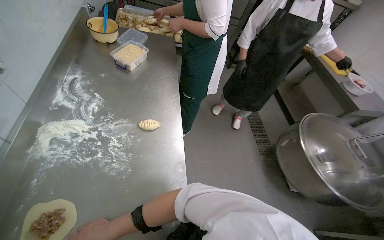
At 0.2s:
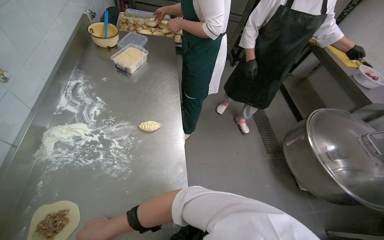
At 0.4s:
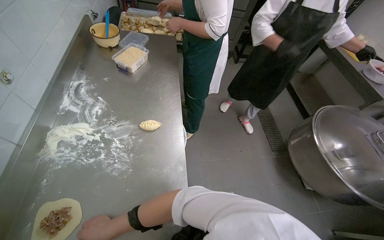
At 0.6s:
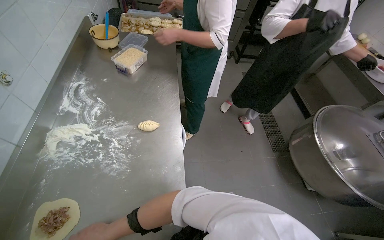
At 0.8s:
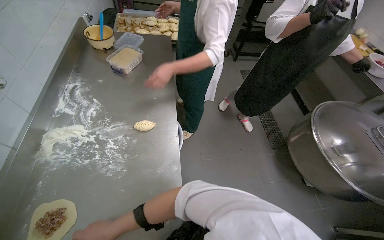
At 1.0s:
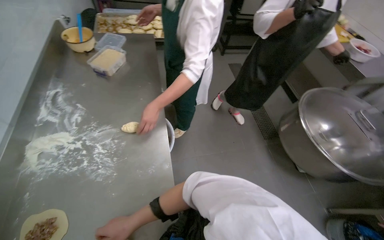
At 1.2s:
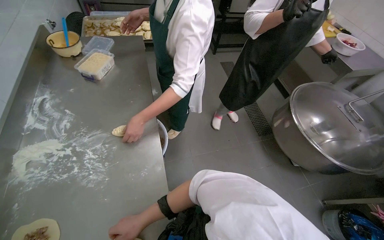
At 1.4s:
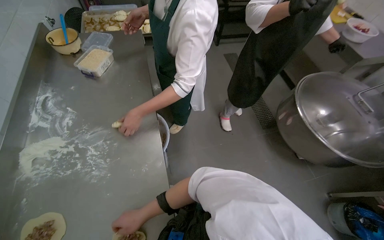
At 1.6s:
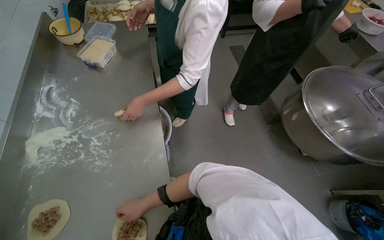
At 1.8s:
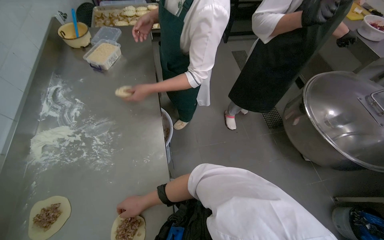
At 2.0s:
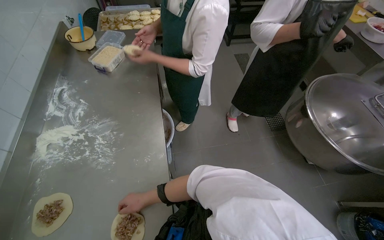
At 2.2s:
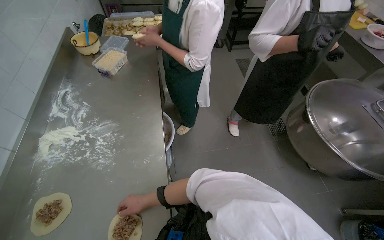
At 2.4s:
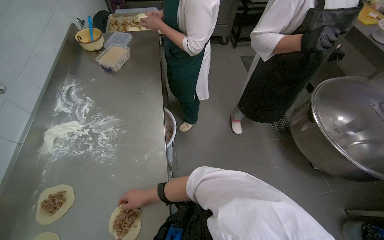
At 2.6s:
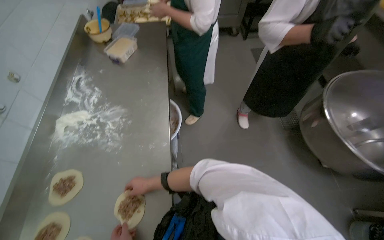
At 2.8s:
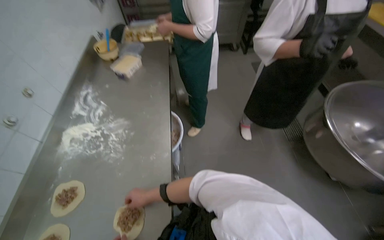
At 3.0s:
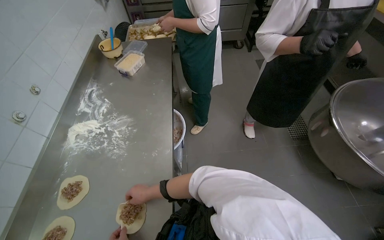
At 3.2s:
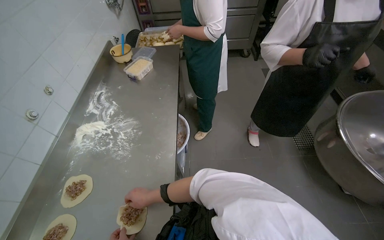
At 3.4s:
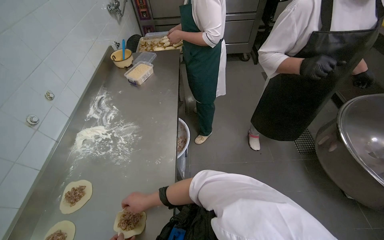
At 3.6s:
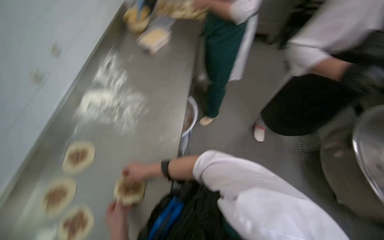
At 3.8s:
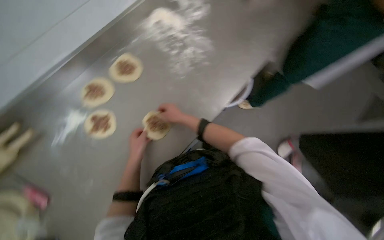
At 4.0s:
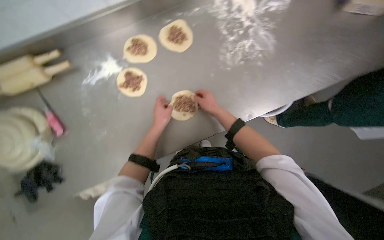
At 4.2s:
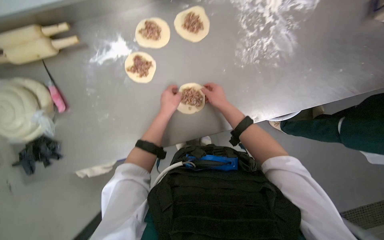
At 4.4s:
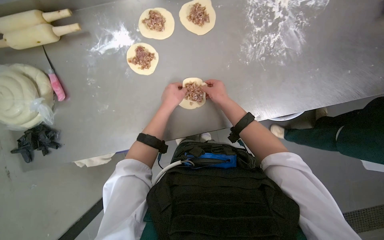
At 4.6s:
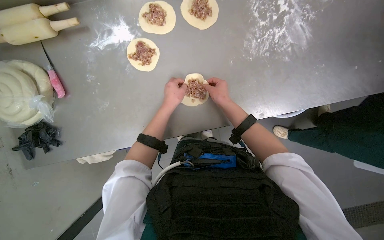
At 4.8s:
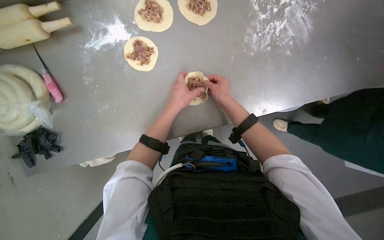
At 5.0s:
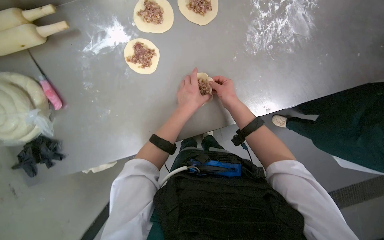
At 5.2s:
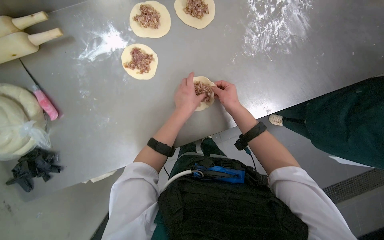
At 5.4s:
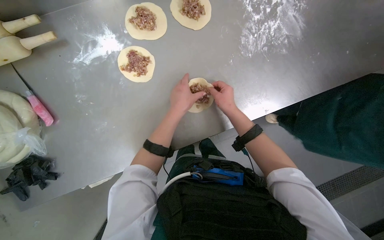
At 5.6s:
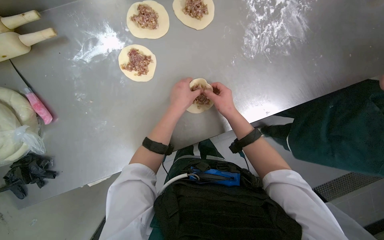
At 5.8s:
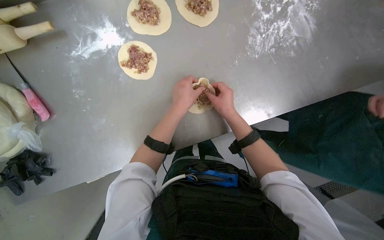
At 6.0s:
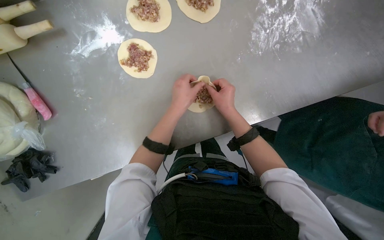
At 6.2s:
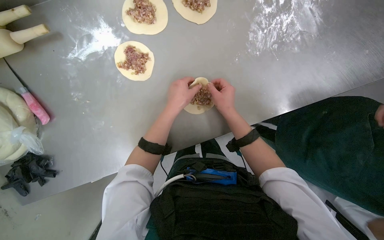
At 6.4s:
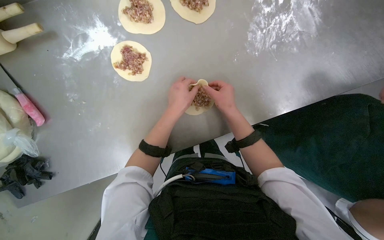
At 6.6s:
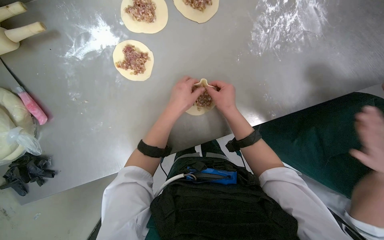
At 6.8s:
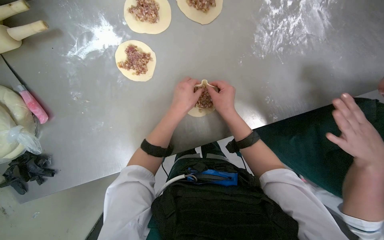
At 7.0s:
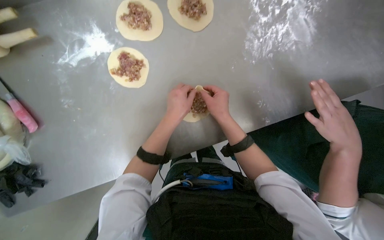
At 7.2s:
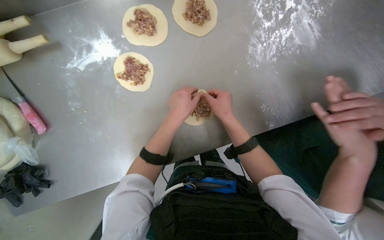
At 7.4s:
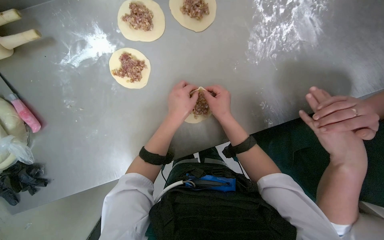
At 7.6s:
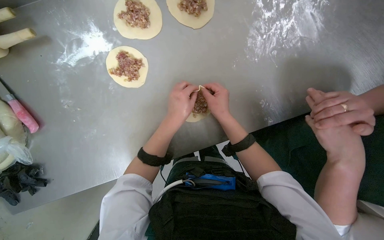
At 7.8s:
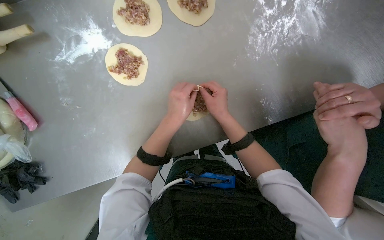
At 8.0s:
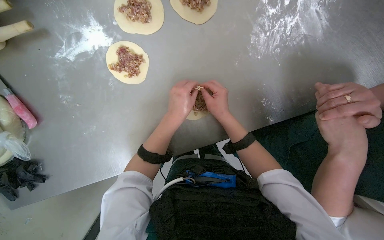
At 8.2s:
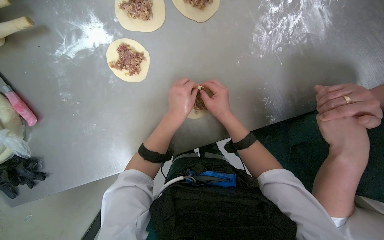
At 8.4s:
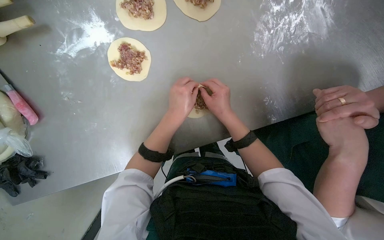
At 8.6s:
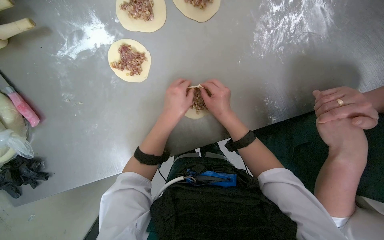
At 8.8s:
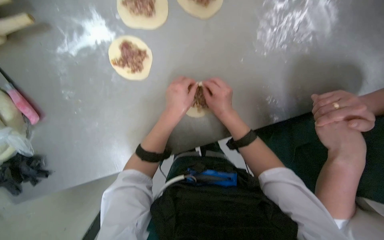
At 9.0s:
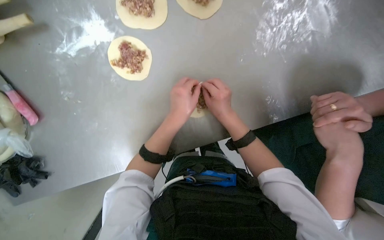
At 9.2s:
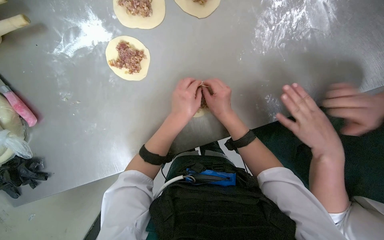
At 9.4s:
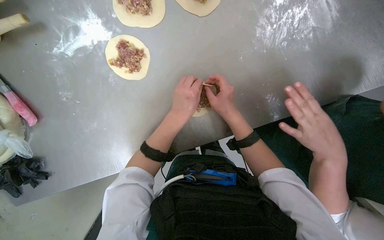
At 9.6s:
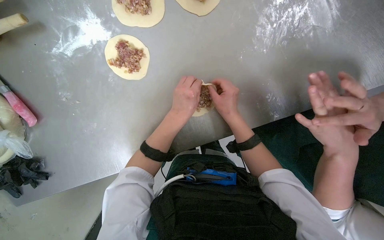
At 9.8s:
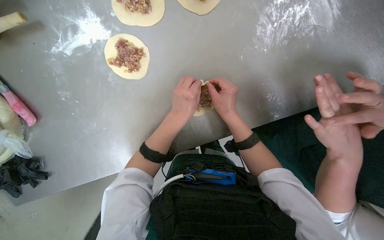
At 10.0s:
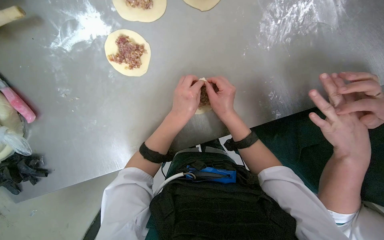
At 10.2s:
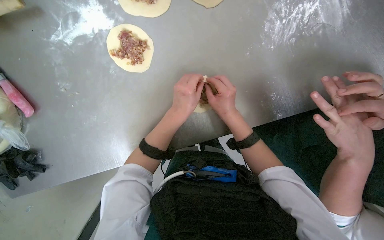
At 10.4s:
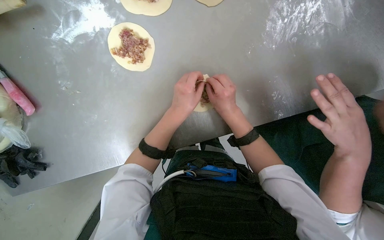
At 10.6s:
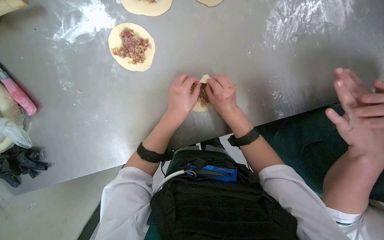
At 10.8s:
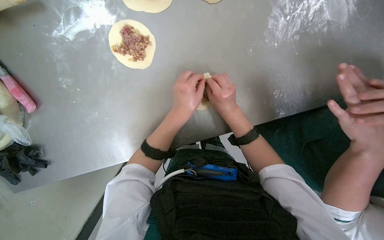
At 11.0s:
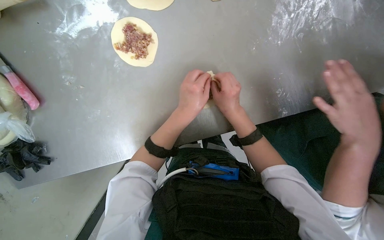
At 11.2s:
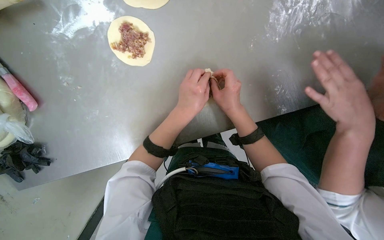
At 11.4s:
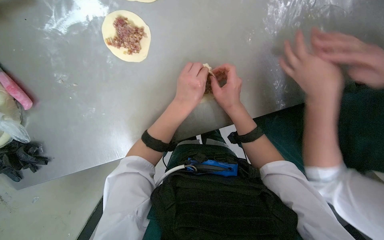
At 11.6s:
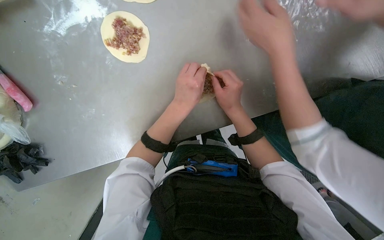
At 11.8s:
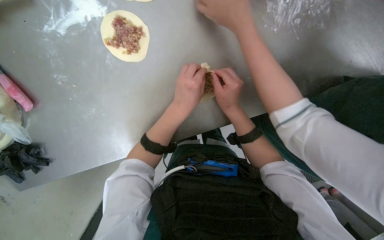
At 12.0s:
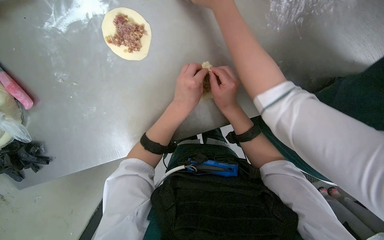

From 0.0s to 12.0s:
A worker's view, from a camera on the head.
Job: preparing food.
The whole recording: Sealing meat-filled dumplings. The worker continues sealing meat-filled dough circles, pinching the edges to form a braided pattern.
From 0.0s to 1.6s: The right hand moves farther from the camera, about 20 cm.
From 3.0s to 4.4s: The head rotates about 80 degrees to the left. The wearer looks some 30 degrees further downward.
From 4.4s to 7.6s: The hands stay close to where they were, moving slightly.
From 7.6s to 12.0s: The hands stay close to where they were, moving slightly.

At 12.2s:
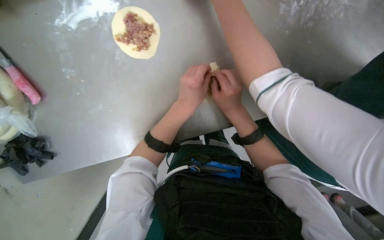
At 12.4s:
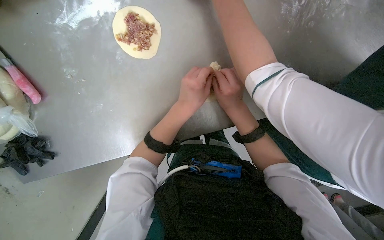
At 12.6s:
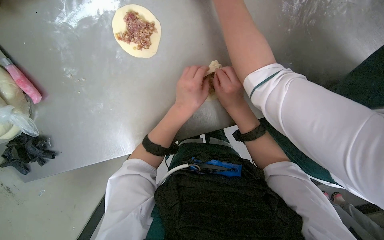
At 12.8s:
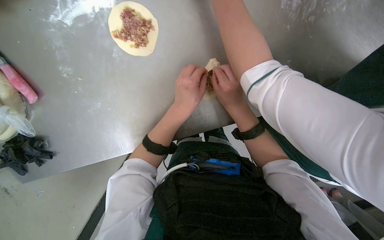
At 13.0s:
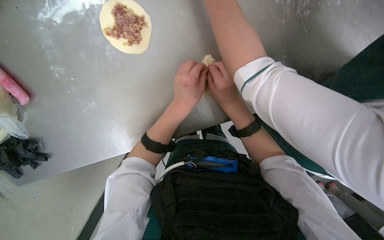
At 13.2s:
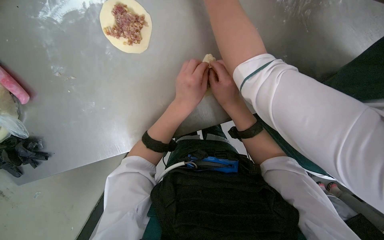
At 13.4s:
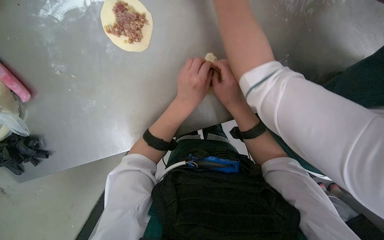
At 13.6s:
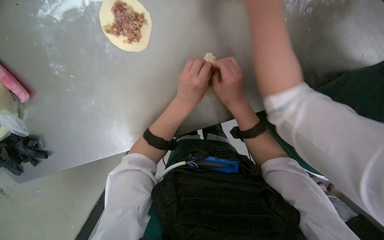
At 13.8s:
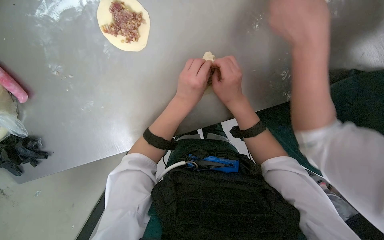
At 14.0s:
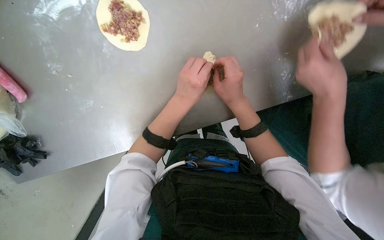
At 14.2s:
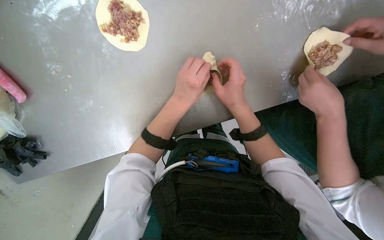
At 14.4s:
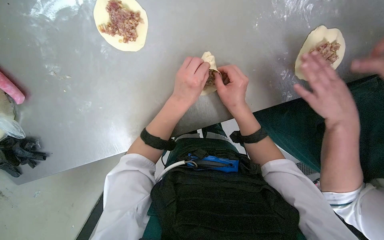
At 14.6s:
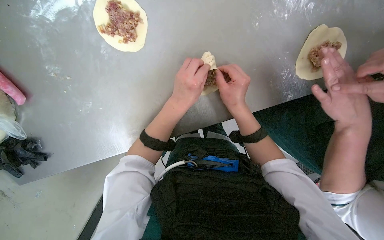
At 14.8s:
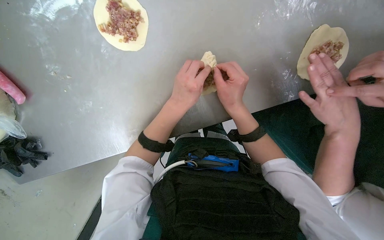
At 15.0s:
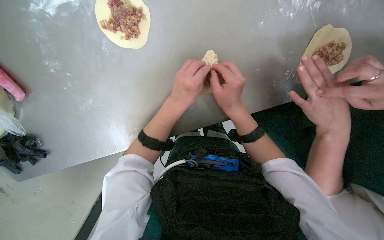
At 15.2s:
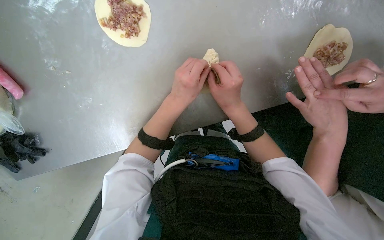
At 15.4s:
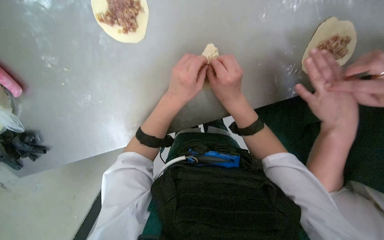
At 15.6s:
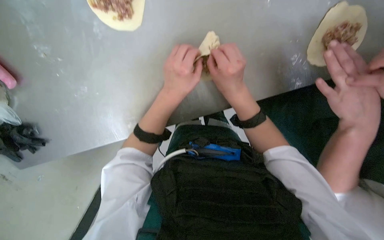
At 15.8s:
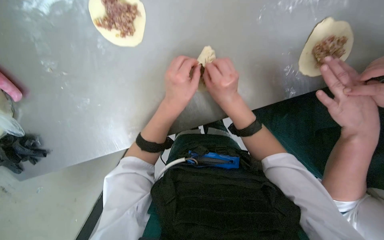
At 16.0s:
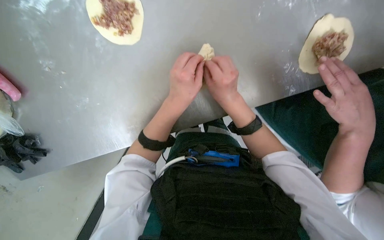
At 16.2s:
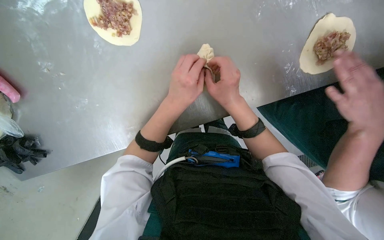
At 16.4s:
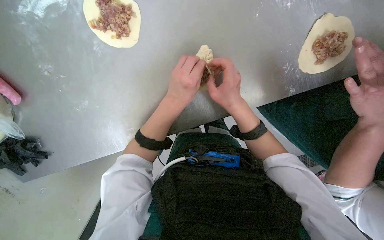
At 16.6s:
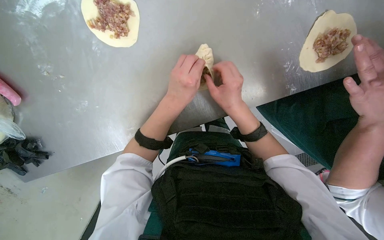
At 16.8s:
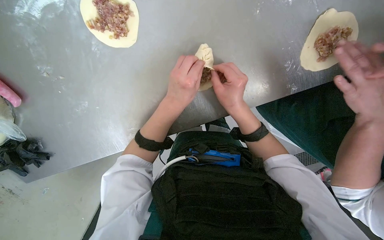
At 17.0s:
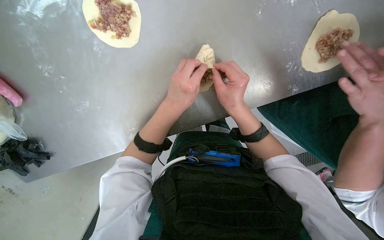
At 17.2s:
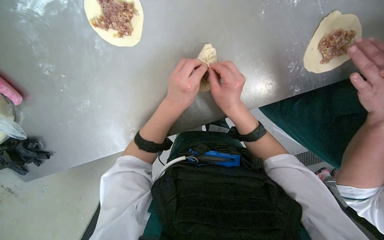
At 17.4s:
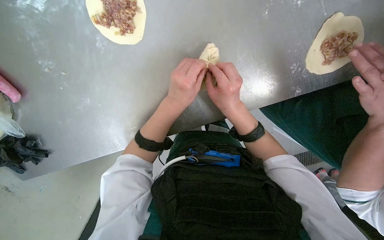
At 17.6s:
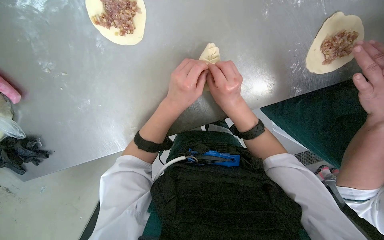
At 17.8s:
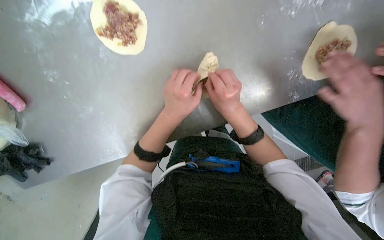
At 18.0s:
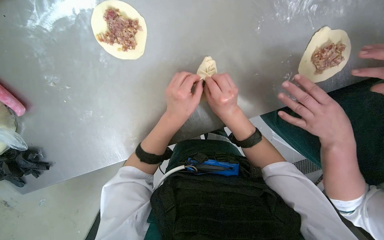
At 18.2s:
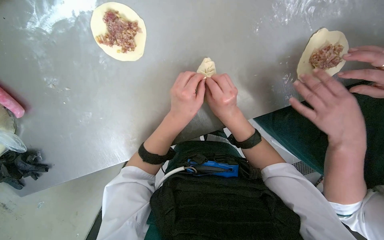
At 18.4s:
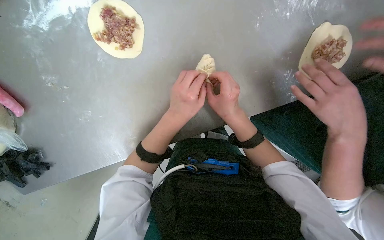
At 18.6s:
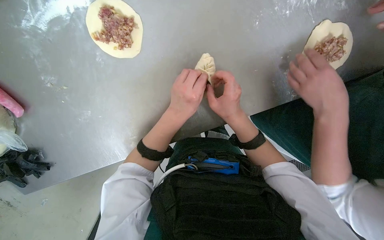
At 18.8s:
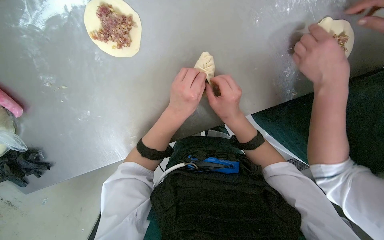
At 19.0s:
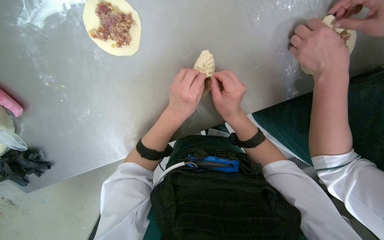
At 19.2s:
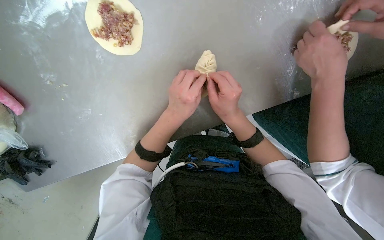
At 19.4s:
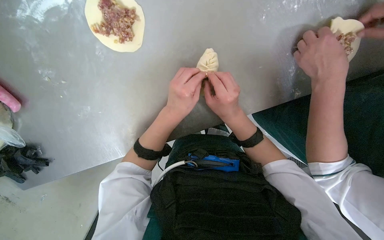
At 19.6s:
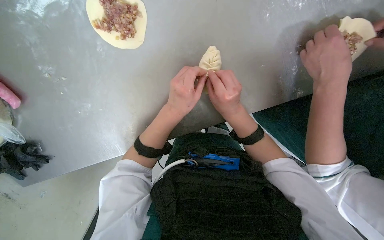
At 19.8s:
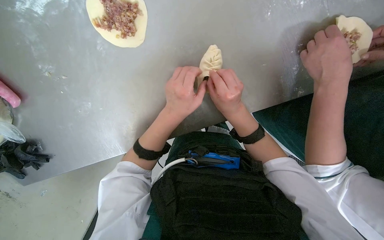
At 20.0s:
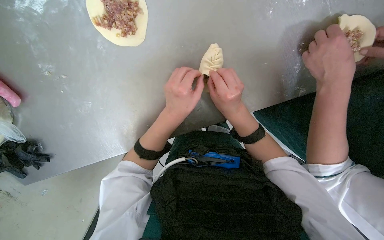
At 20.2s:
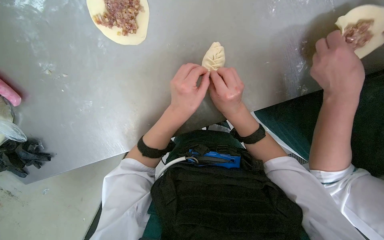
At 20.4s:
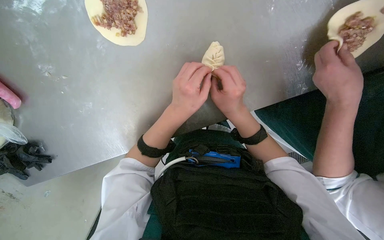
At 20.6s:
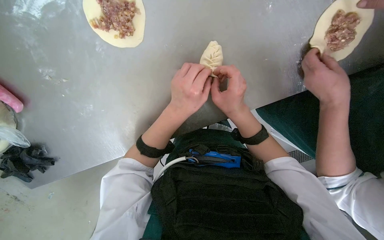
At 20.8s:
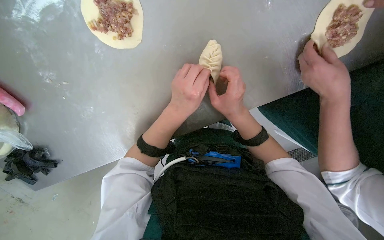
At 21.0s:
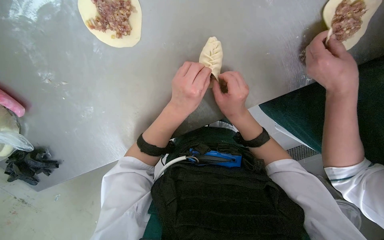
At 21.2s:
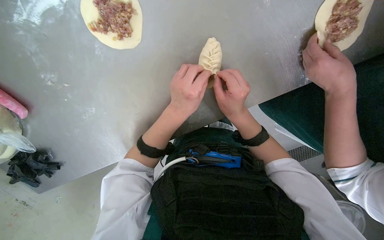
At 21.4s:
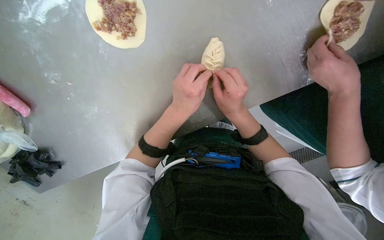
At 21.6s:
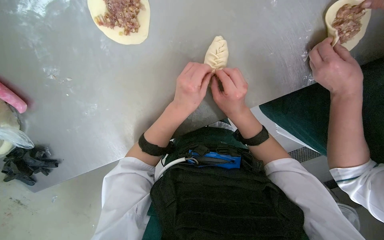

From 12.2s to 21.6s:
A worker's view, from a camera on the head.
Job: preparing food.
The whole recording: Sealing meat-filled dumplings. The worker continues sealing meat-filled dough circles, pinching the edges to form a braided pattern.
From 12.2s to 21.6s: The hands make small movements and keep their place.
